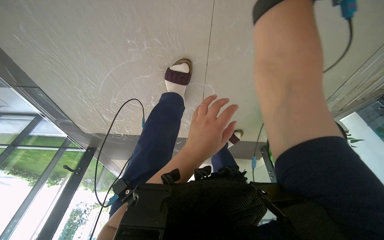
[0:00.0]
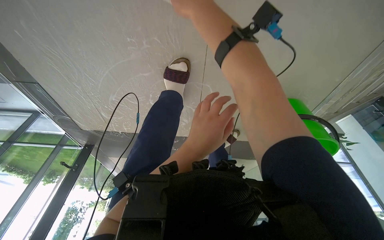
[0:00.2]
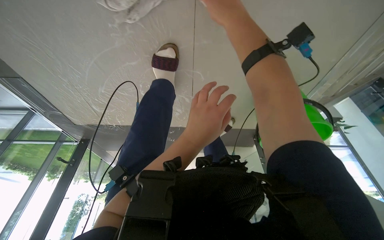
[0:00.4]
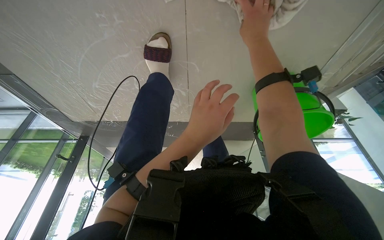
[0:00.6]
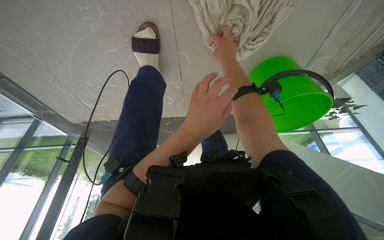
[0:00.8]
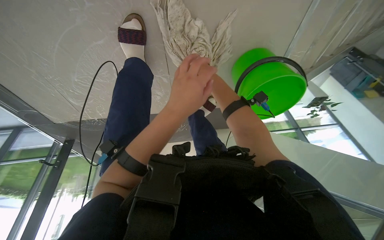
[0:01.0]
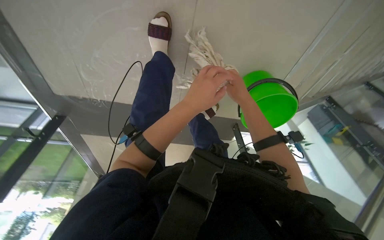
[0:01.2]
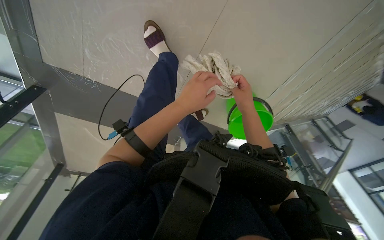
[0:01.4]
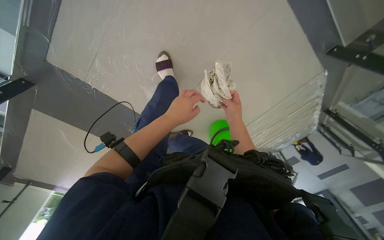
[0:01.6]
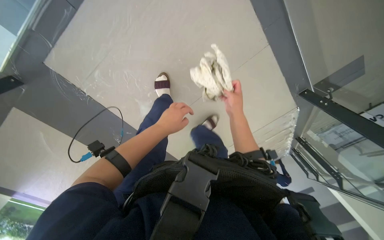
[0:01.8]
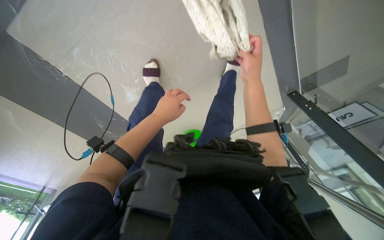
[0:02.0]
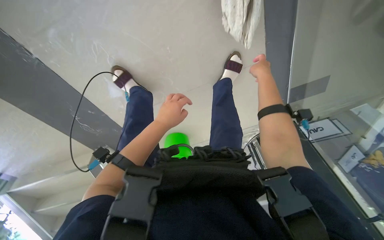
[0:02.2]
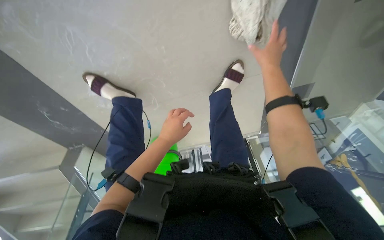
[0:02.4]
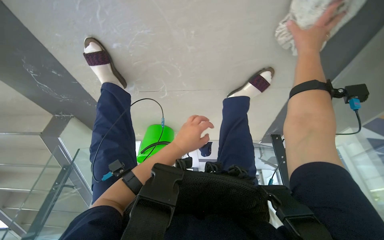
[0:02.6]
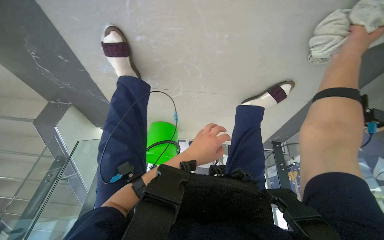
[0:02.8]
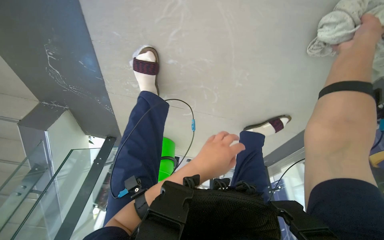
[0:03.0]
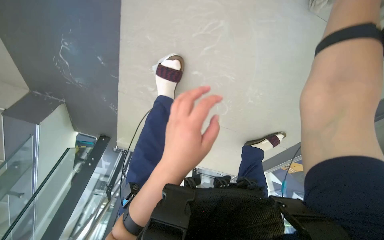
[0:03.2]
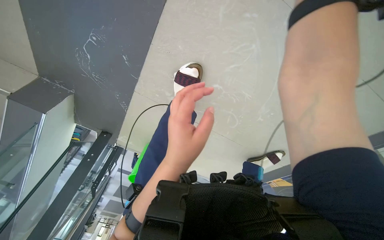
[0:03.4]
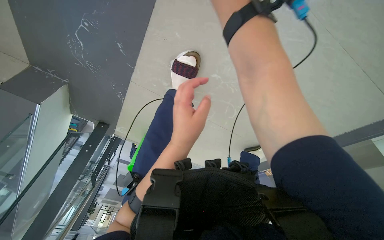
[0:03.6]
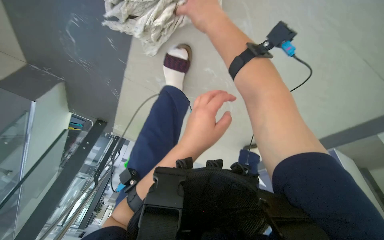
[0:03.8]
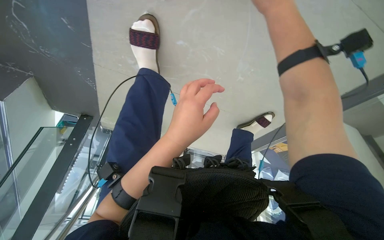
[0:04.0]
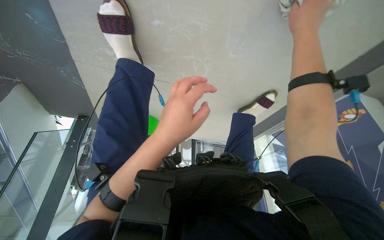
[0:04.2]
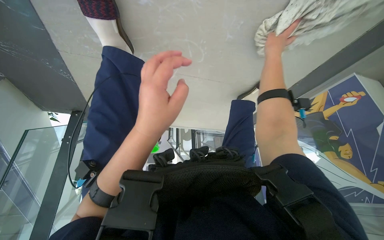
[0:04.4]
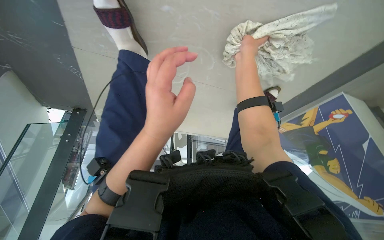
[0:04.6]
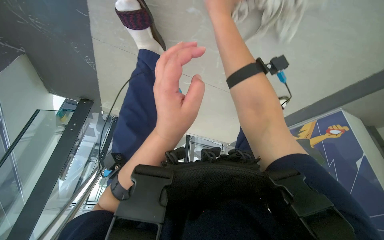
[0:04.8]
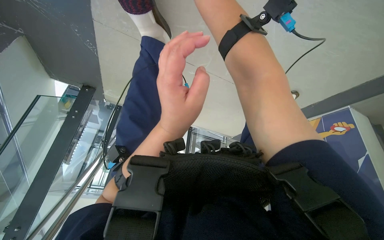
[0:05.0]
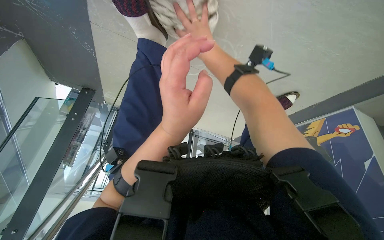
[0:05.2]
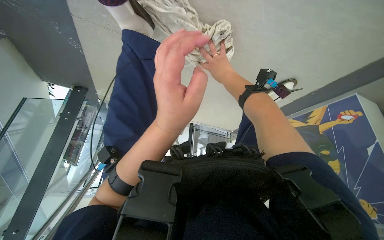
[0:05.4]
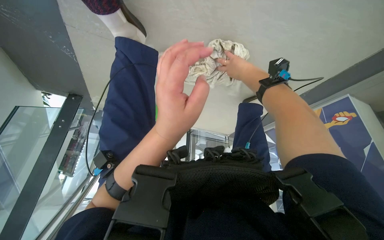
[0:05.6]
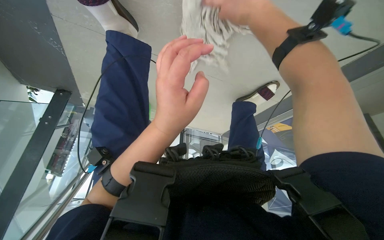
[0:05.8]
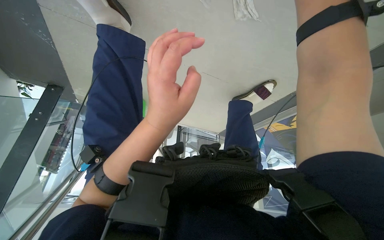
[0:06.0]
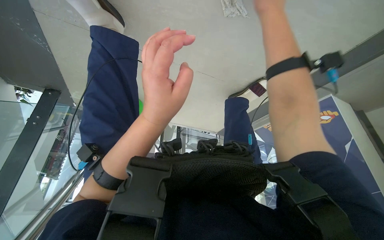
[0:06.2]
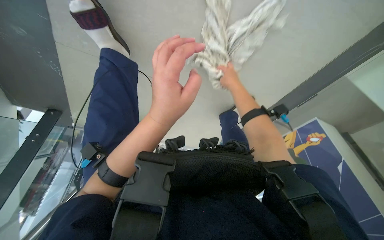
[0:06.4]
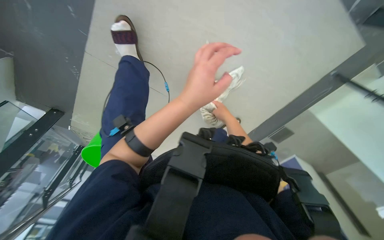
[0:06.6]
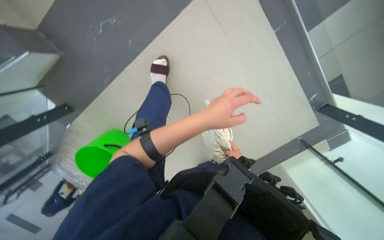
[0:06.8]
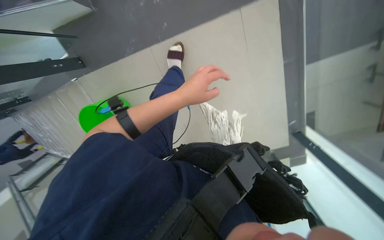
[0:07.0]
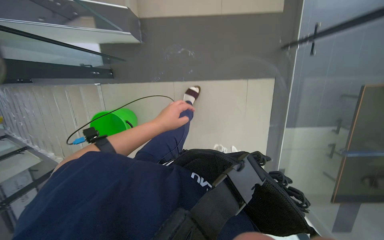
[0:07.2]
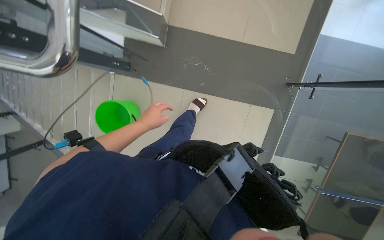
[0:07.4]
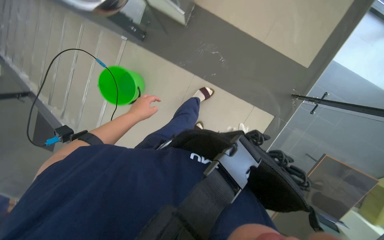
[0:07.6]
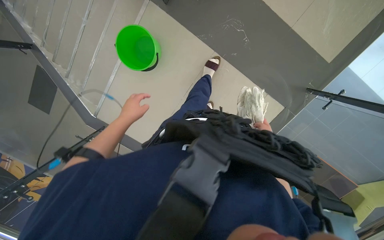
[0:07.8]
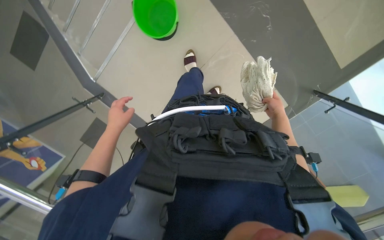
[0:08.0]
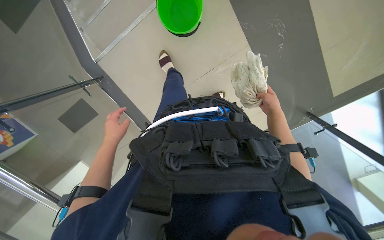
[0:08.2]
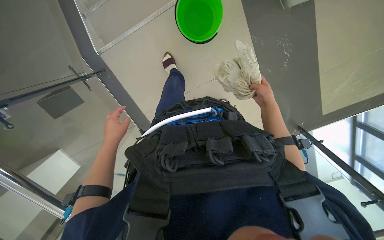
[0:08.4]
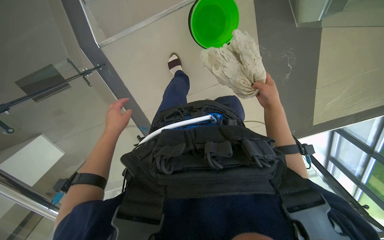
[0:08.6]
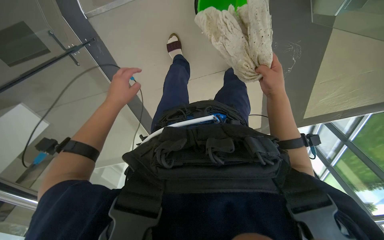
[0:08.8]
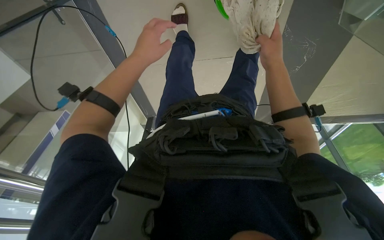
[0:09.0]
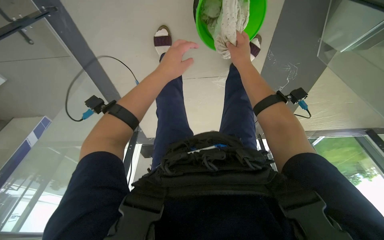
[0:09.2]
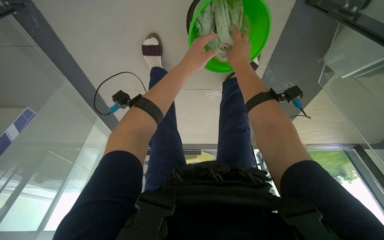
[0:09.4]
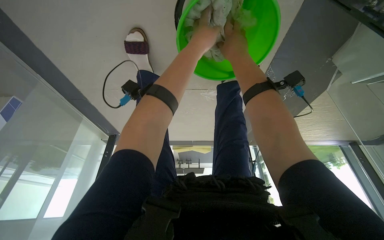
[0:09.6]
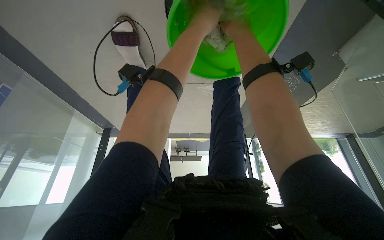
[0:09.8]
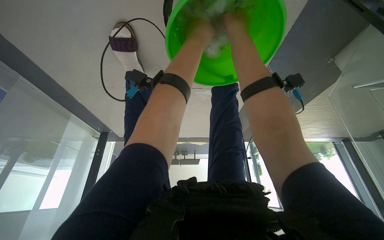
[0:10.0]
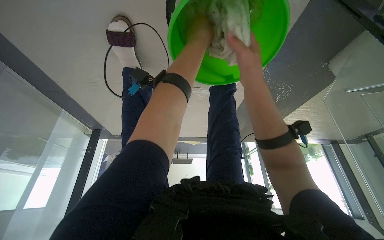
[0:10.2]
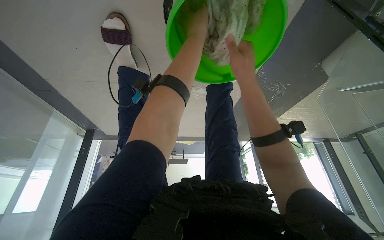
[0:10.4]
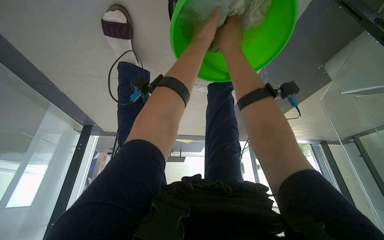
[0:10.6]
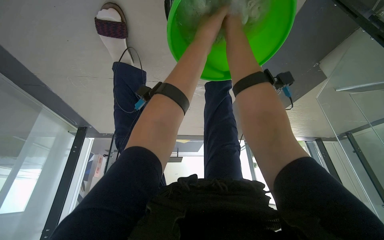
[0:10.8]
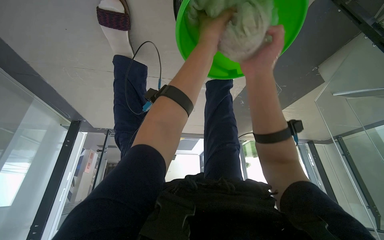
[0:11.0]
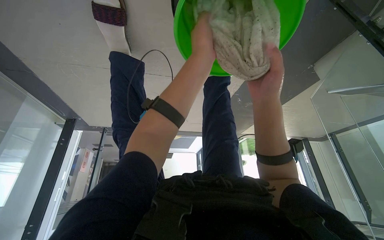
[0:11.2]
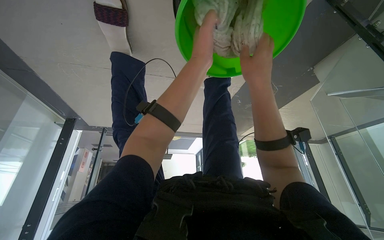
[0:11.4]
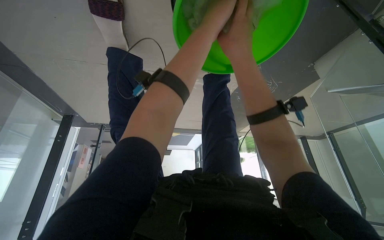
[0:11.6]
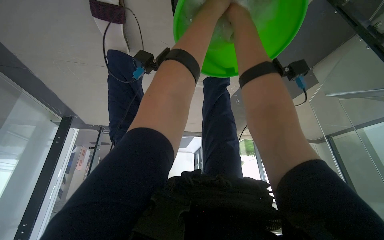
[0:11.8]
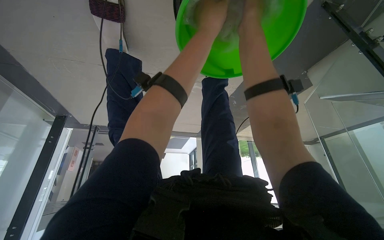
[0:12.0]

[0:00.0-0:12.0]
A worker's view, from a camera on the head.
Job: wiping surfaces.
The whole recording: Wiping glass railings. The worker wipes the glass railings and adjacent surfaces with a cloth.
0:00.0 to 0:01.6: The camera travels roughly 50 cm. The camera sweeps to the right, by about 30 degrees.
0:01.6 to 0:03.0: The camera is carried some 40 cm. The view swings about 40 degrees to the right. Everything in view rotates some 45 degrees clockwise.
0:03.0 to 0:04.4: The camera pitches downward, by roughly 15 degrees. The left hand heads to the left, covering approximately 10 cm.
0:04.4 to 0:06.0: The right hand goes some 15 cm nearer to the camera and to the left.
0:06.0 to 0:07.6: The head travels about 80 cm. The camera is aimed roughly 35 degrees further to the right. The view tilts some 45 degrees upward. Everything in view rotates approximately 75 degrees clockwise.
0:07.6 to 0:09.0: The camera sweeps to the right, by some 25 degrees. The camera pitches downward, by roughly 35 degrees. The scene turns approximately 50 degrees clockwise in the picture.
0:10.4 to 0:12.0: The right hand swings up and down the picture, some 25 cm each way, with 2 reversals.

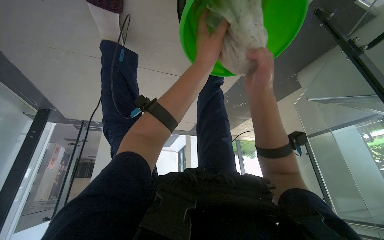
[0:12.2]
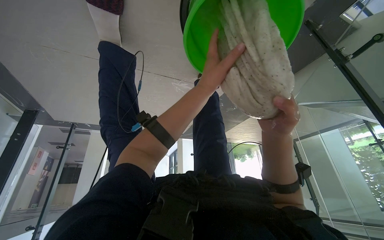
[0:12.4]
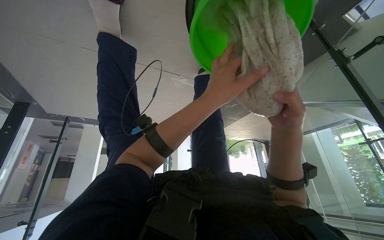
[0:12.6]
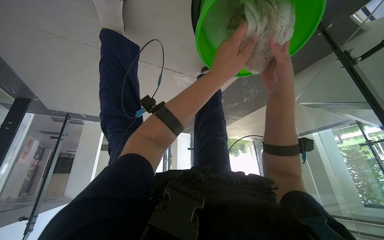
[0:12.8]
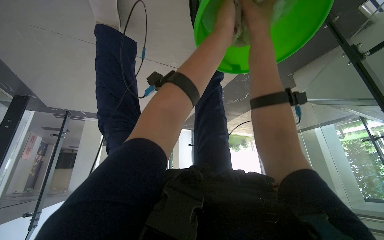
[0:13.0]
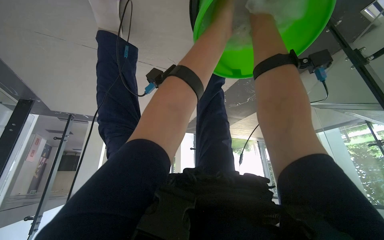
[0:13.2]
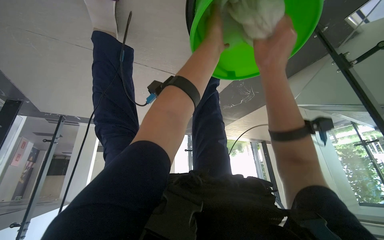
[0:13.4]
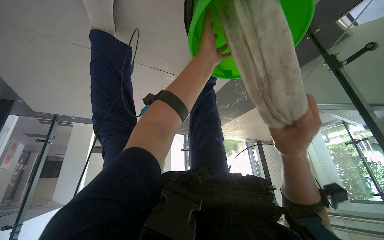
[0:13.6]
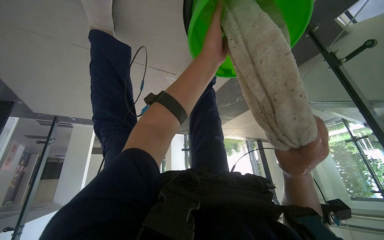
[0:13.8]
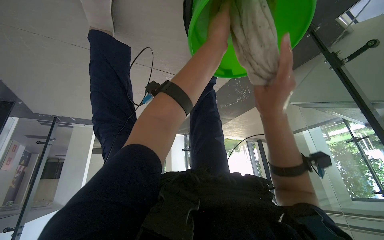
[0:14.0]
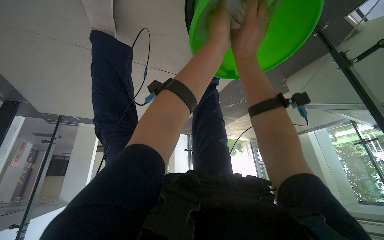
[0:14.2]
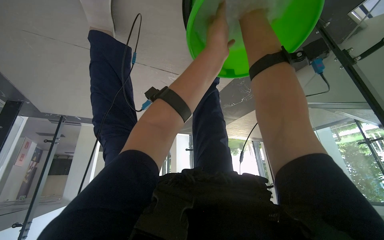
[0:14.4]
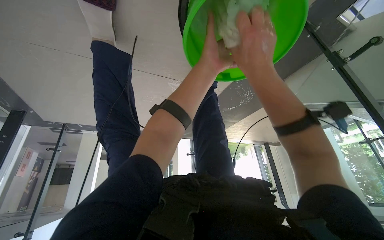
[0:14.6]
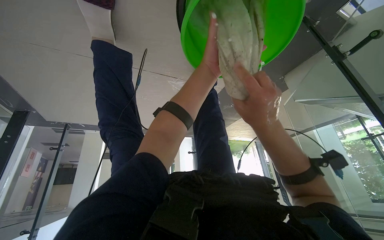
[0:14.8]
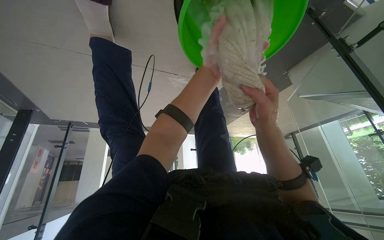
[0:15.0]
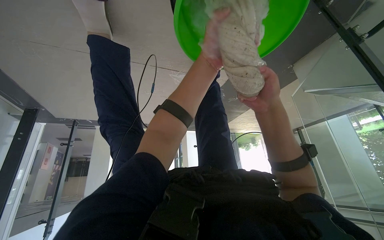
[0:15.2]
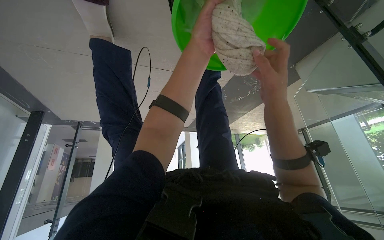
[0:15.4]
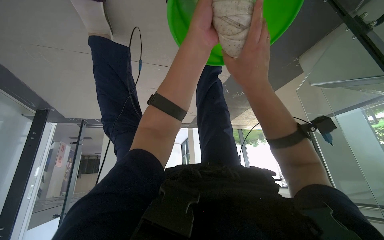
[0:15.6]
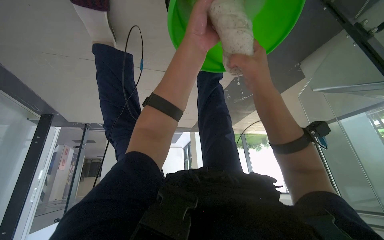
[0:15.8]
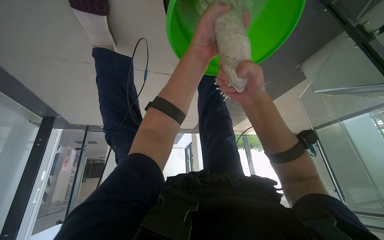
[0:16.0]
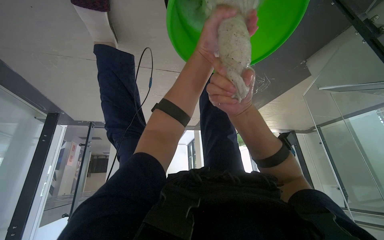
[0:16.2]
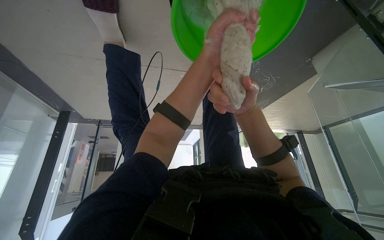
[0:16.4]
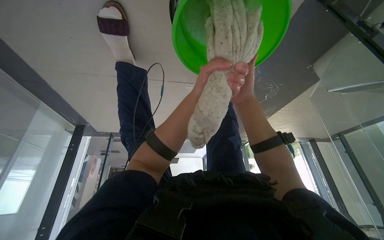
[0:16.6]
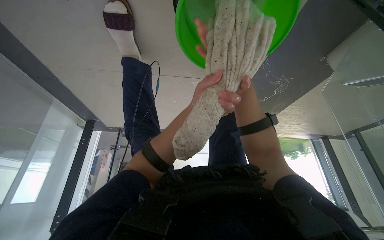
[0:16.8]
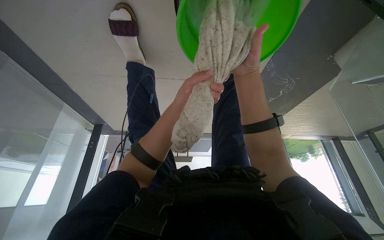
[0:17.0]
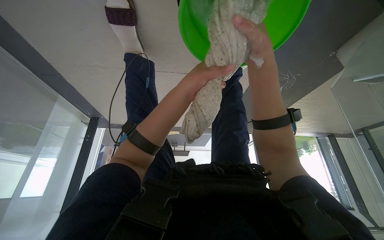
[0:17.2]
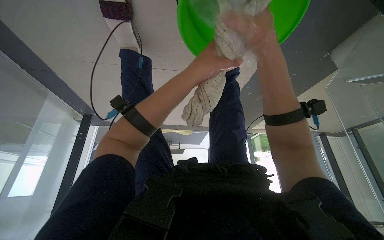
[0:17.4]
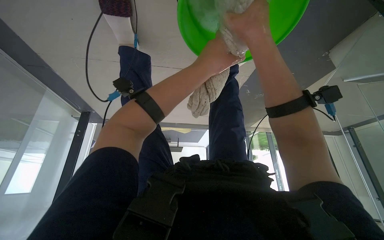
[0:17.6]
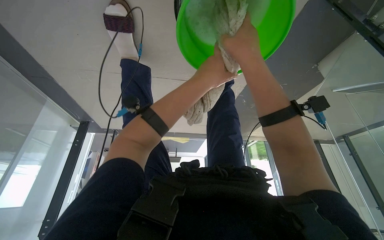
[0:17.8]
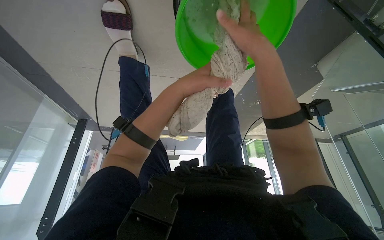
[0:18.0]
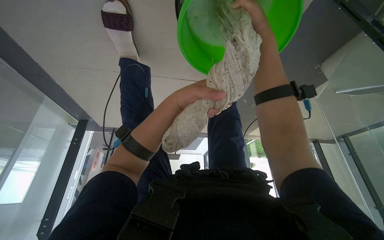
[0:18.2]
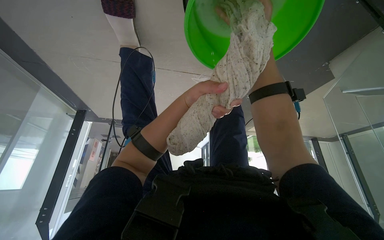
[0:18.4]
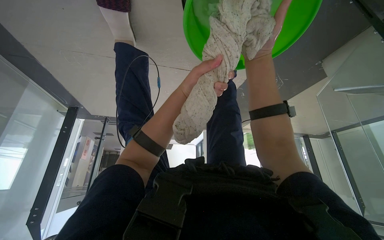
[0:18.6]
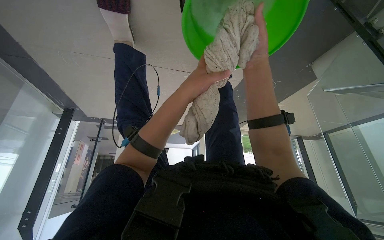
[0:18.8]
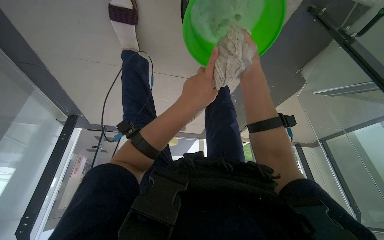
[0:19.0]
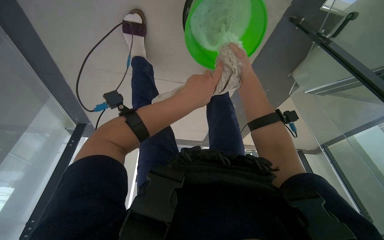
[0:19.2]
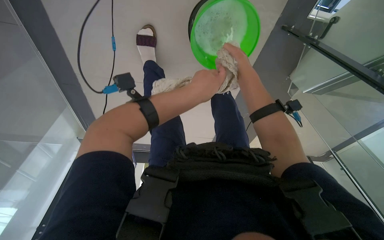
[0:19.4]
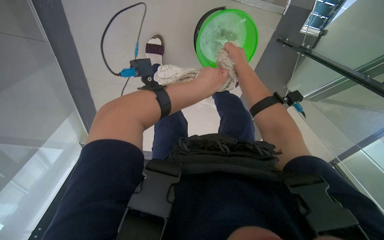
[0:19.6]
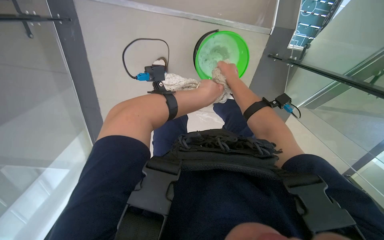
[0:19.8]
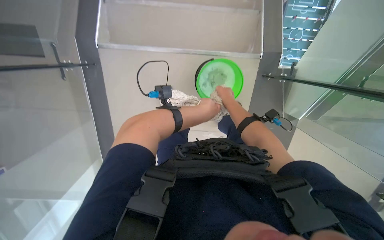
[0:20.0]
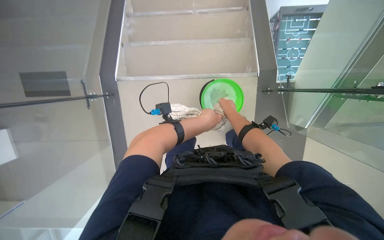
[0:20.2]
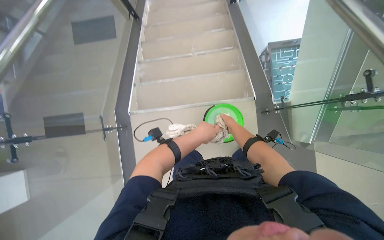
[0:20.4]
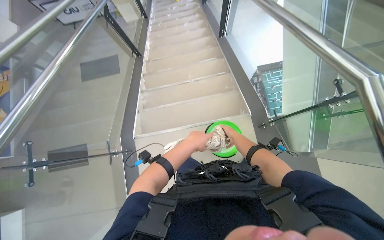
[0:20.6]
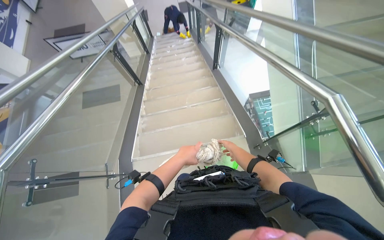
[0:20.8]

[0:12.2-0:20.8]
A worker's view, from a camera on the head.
Job: wiping surfaces.
The whole recording: Wiping glass railings. The worker wipes the glass railings and adjacent surfaces with a cloth.
0:12.2 to 0:13.6: The left hand moves approximately 10 cm up the picture and comes back; the right hand goes up and down the picture, approximately 30 cm each way, reversing 2 times.
0:13.6 to 0:15.0: The right hand reaches some 30 cm up the picture, then returns.
0:15.0 to 0:16.6: The right hand heads farther from the camera and up the picture, covering some 15 cm.
0:16.6 to 0:18.0: The right hand is displaced nearer to the camera by some 15 cm.
0:19.4 to 0:20.8: The head travels some 60 cm. The camera pitches upward, by approximately 65 degrees.
